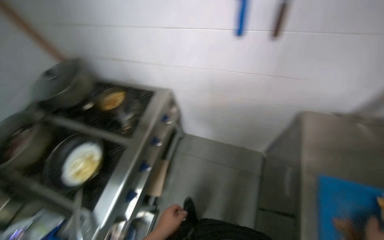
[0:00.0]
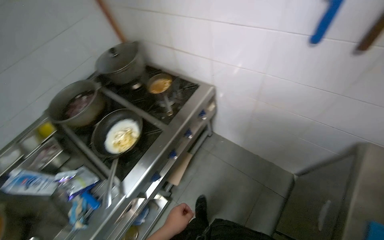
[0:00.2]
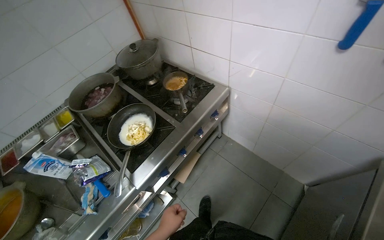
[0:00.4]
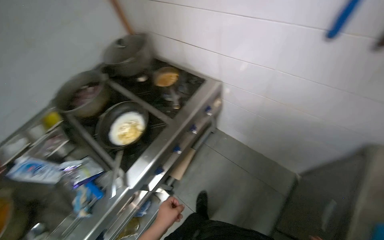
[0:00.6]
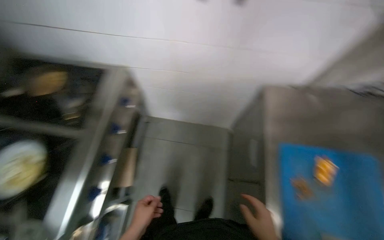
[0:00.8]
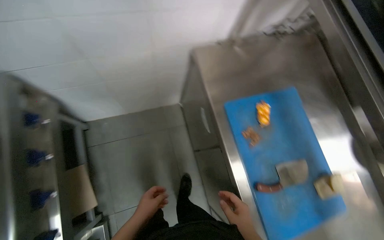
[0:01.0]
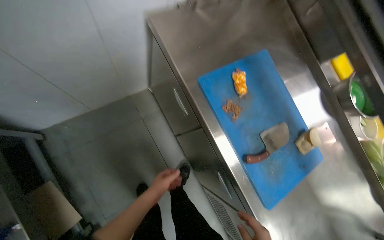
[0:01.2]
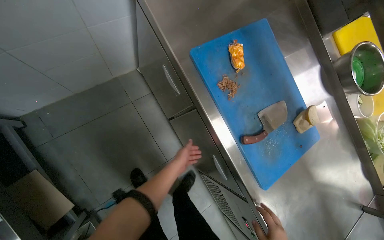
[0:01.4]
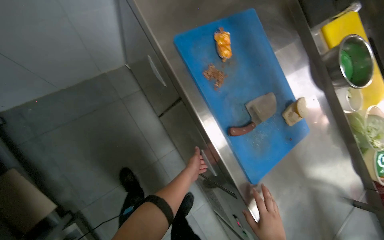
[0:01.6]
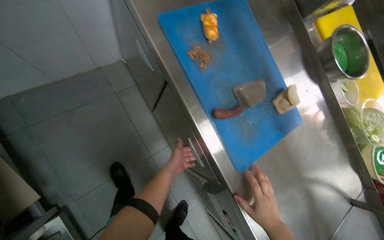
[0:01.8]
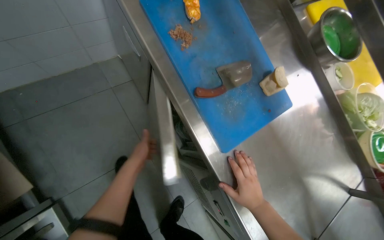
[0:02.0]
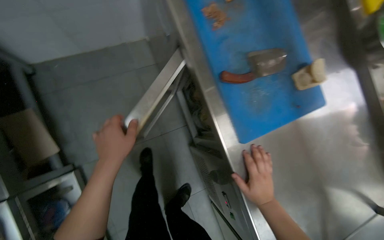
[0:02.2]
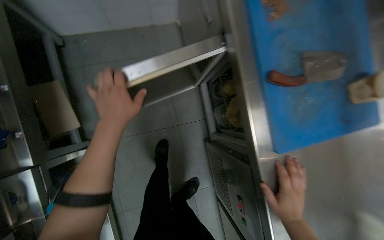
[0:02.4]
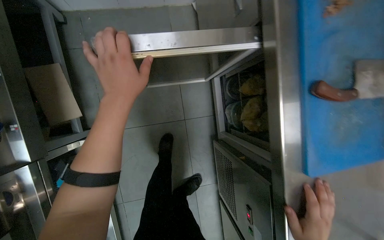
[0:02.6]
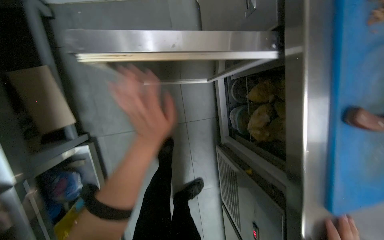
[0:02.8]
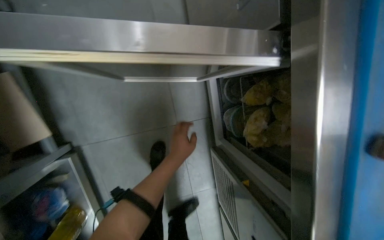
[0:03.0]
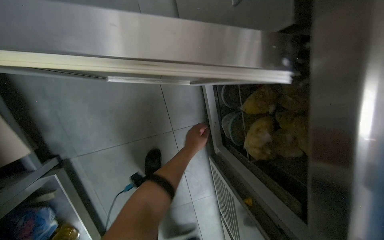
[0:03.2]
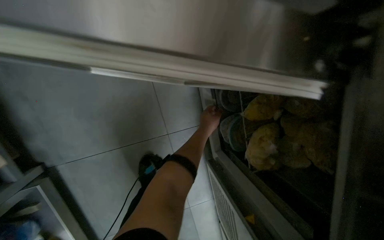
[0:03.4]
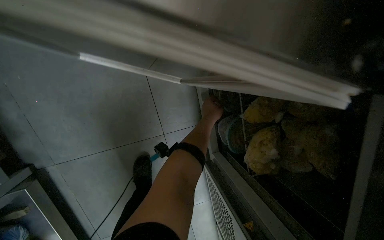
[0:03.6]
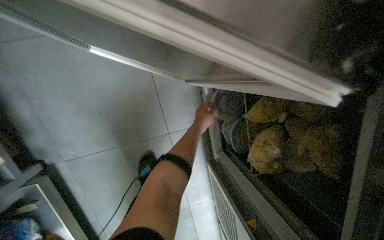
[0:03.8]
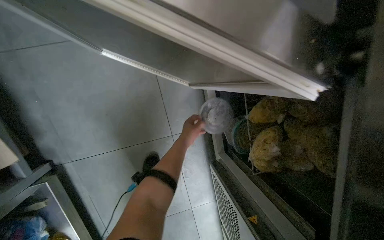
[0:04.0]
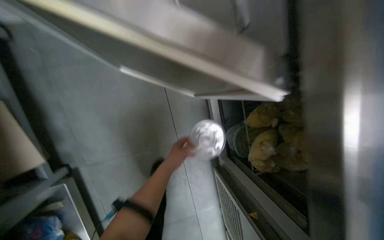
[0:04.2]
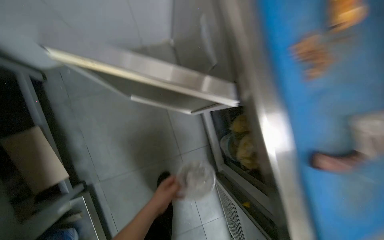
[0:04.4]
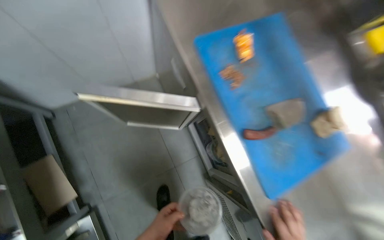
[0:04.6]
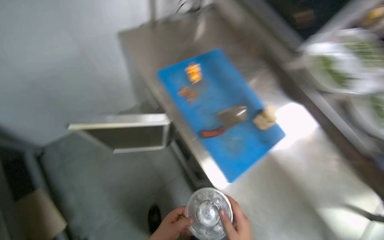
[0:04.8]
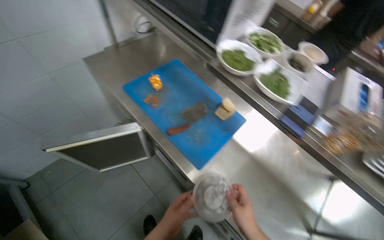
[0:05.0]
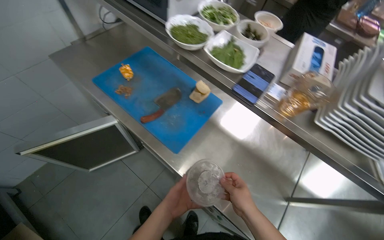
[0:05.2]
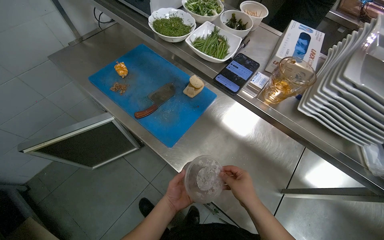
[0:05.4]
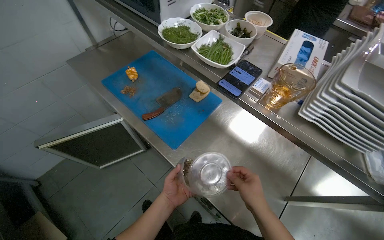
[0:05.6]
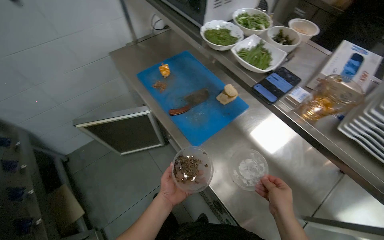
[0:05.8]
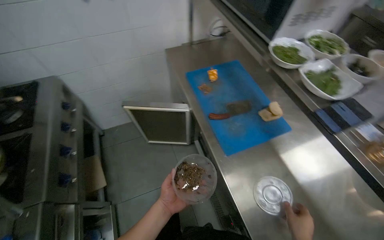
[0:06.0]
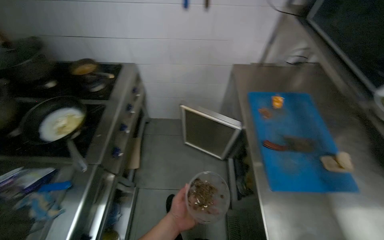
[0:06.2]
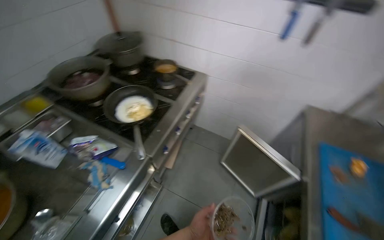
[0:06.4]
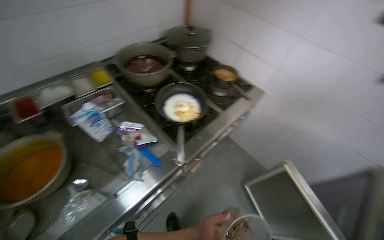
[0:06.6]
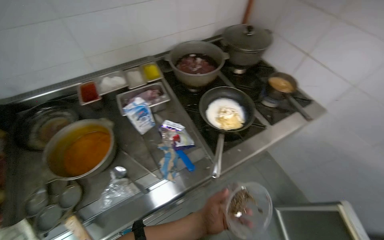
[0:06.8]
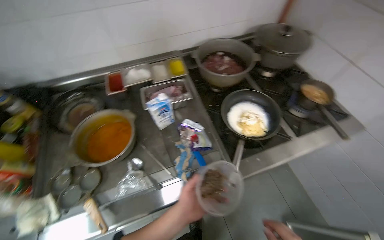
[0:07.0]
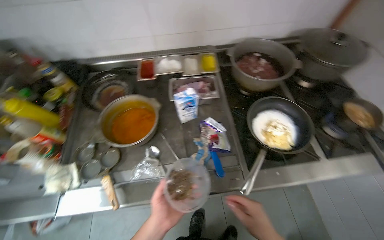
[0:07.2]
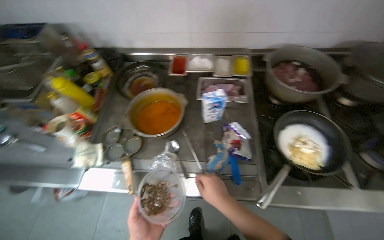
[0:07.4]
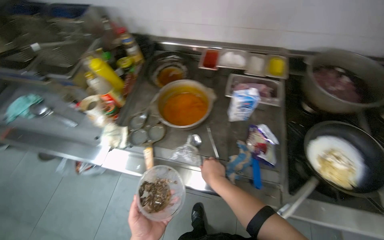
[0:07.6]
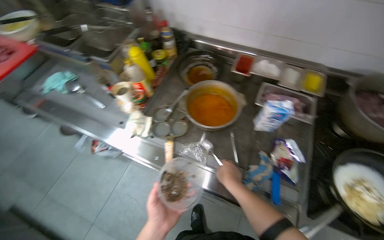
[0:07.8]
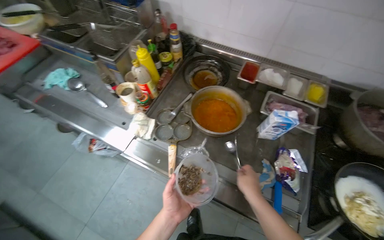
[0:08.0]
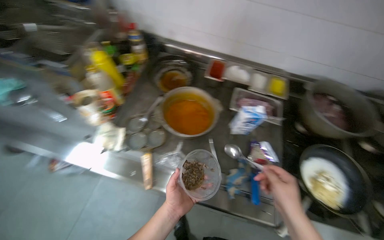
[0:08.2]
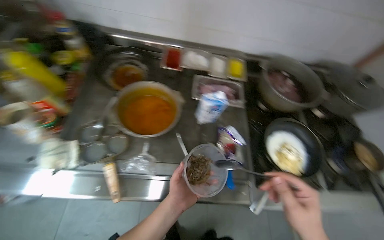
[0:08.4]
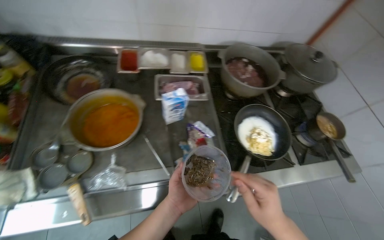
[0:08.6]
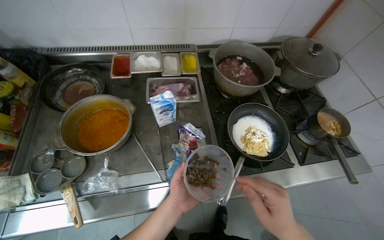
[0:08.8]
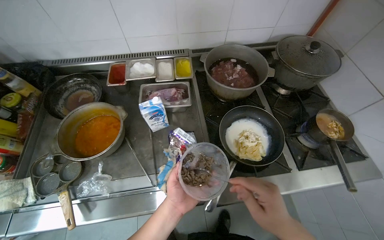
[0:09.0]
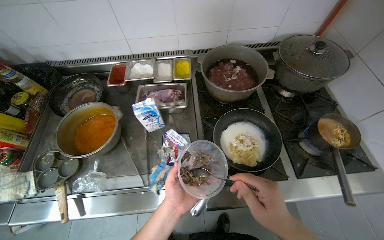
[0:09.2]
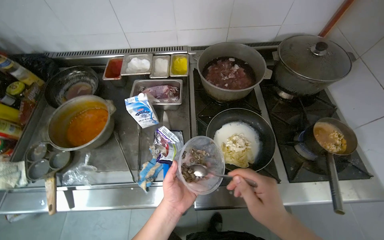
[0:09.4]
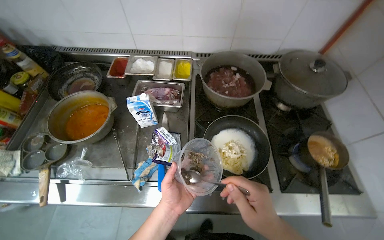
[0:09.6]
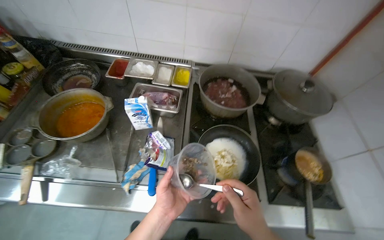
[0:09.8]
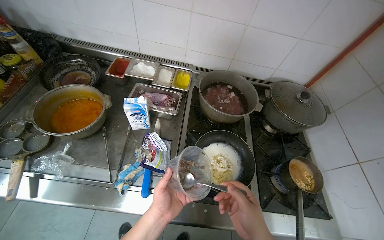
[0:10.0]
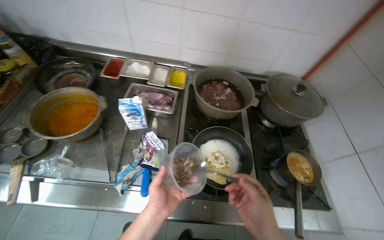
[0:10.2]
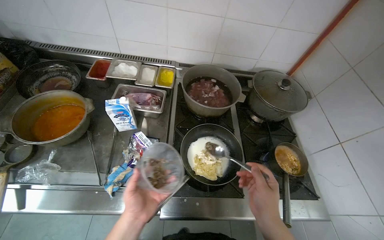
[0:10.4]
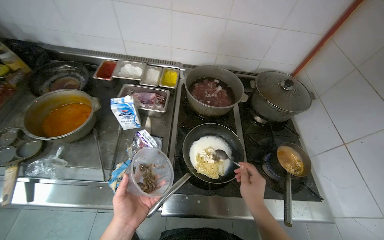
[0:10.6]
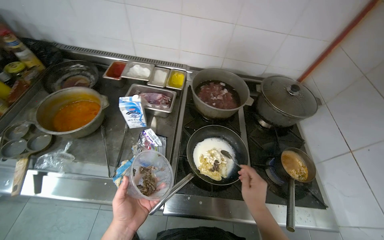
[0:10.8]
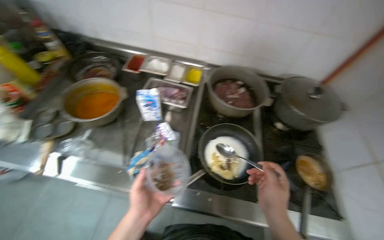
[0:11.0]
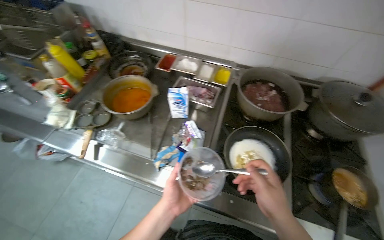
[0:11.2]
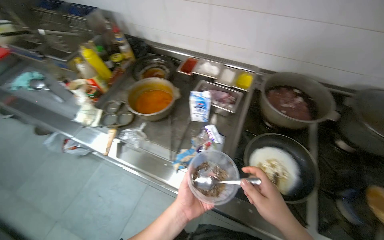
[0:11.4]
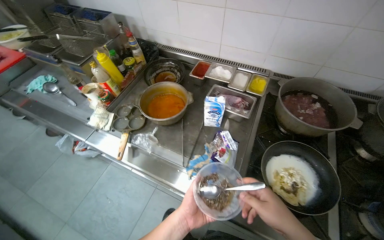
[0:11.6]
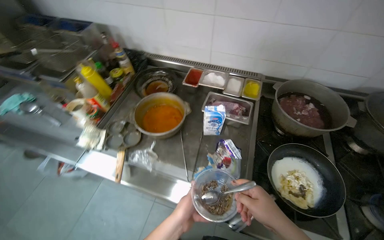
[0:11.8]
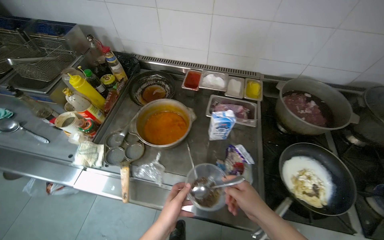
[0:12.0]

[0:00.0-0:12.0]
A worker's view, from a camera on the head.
Job: cooking food.
The whole recording: Cooking ingredients in pan. The worker retrieves ingredients, adds them to a frying pan on the stove, and stirs them while cooking.
0:00.0 to 0:01.6: The wearer looks some 55 degrees further to the right. The view tilts approximately 30 degrees downward.
0:01.6 to 0:03.0: The left hand goes some 15 cm to the left, and goes up the picture and returns, some 5 cm each way.
0:03.0 to 0:04.4: The left hand goes some 10 cm to the left.
0:04.4 to 0:06.0: The camera travels about 70 cm. The view tips upward by some 25 degrees.
0:06.0 to 0:07.6: The head travels about 60 cm. The head turns to the left by about 125 degrees.
0:07.6 to 0:09.0: The wearer looks about 20 degrees further to the right. The right hand travels to the right by about 35 cm.
0:10.4 to 0:12.0: The right hand moves roughly 15 cm farther from the camera and comes back.

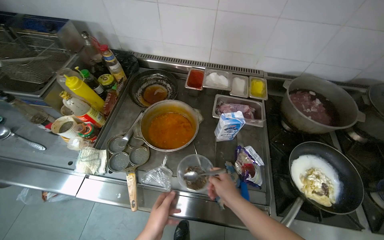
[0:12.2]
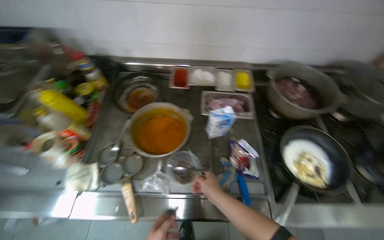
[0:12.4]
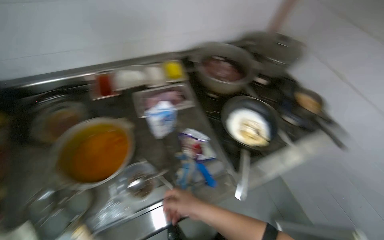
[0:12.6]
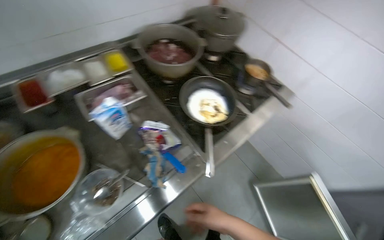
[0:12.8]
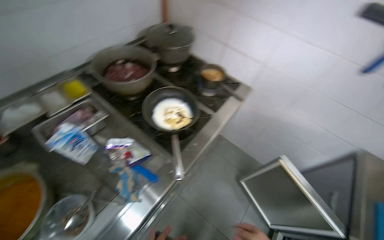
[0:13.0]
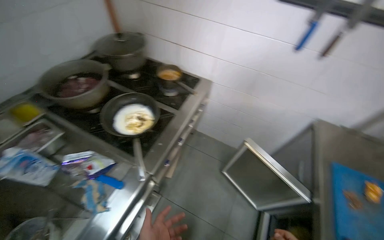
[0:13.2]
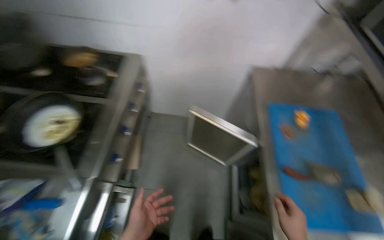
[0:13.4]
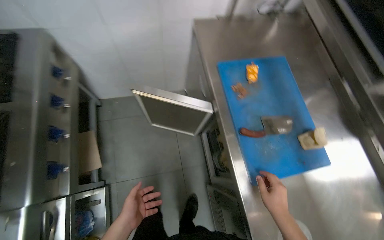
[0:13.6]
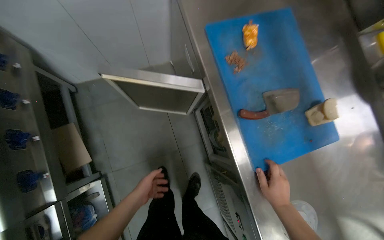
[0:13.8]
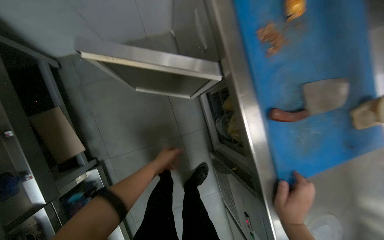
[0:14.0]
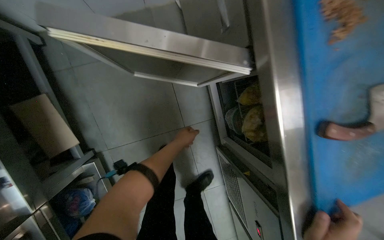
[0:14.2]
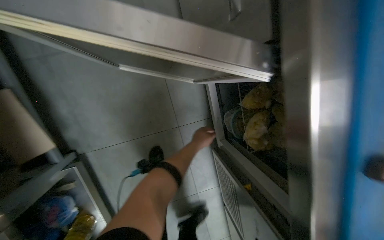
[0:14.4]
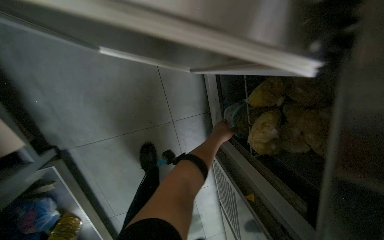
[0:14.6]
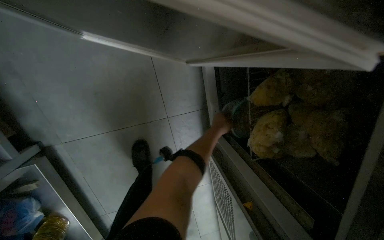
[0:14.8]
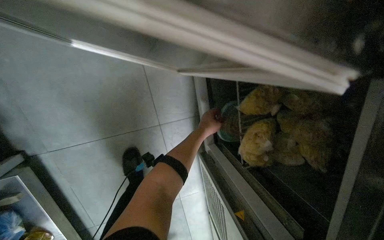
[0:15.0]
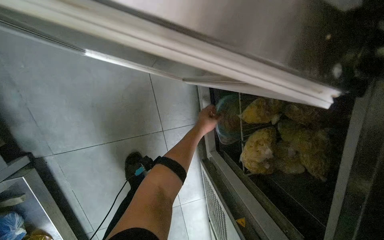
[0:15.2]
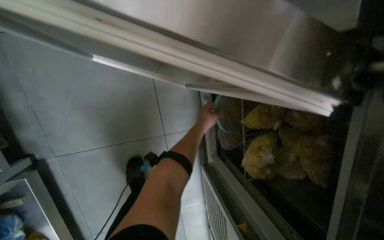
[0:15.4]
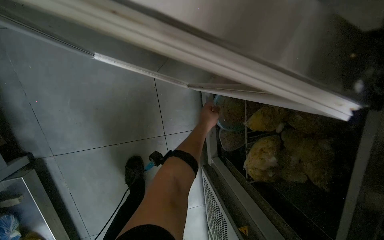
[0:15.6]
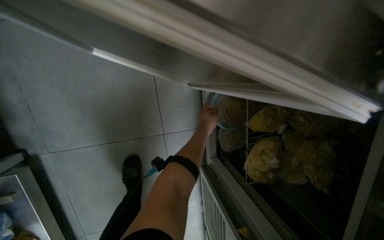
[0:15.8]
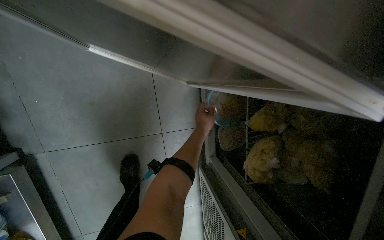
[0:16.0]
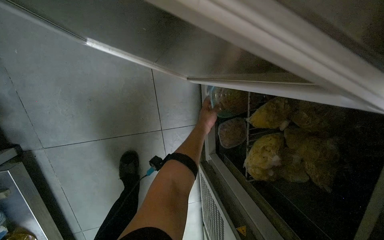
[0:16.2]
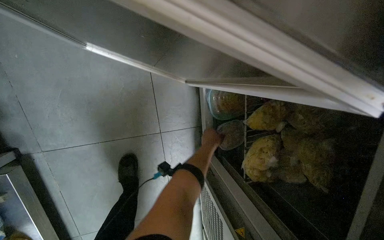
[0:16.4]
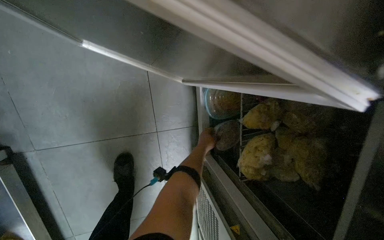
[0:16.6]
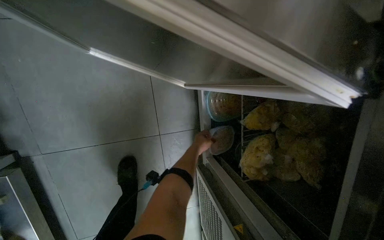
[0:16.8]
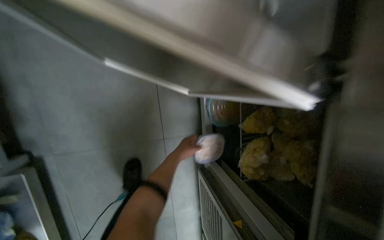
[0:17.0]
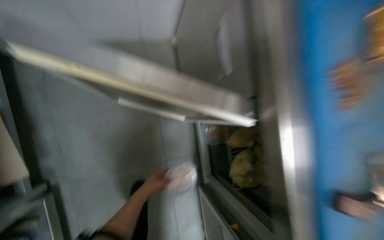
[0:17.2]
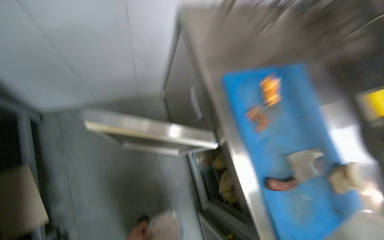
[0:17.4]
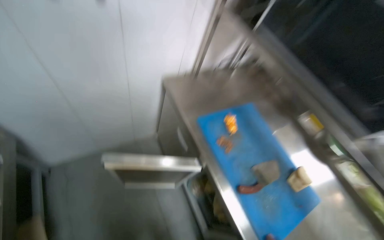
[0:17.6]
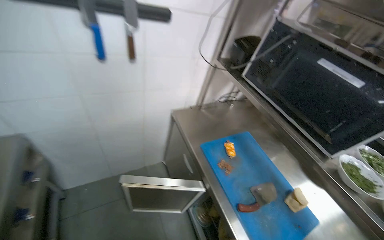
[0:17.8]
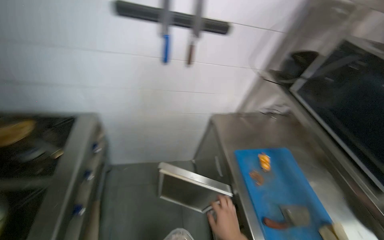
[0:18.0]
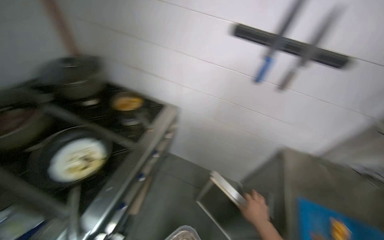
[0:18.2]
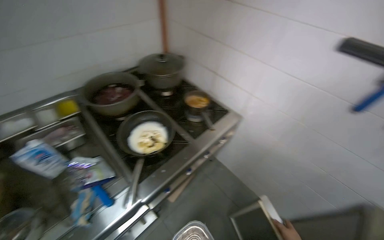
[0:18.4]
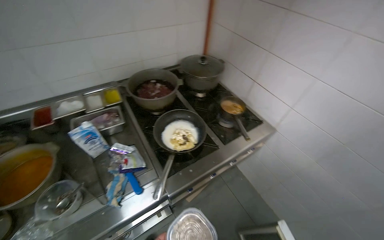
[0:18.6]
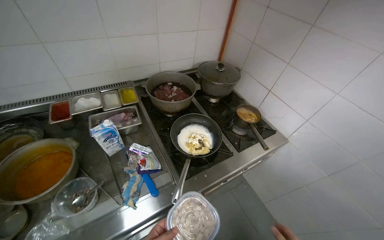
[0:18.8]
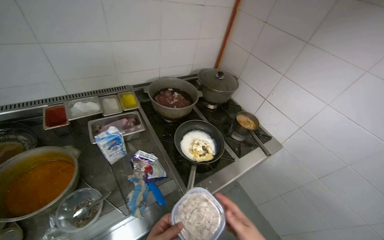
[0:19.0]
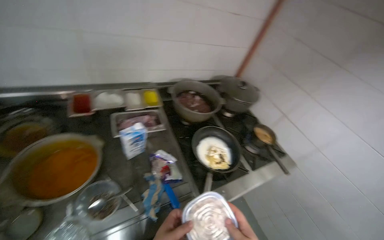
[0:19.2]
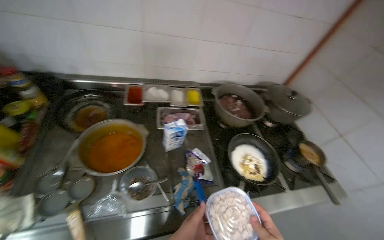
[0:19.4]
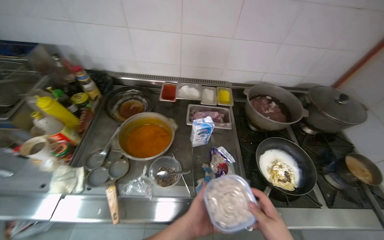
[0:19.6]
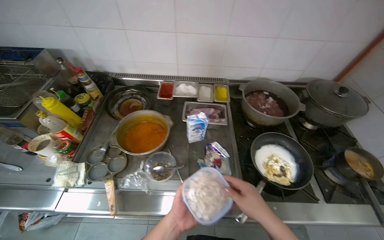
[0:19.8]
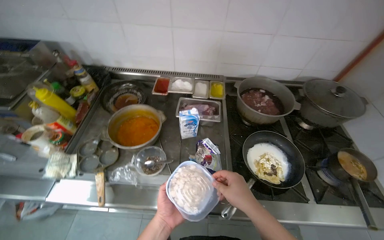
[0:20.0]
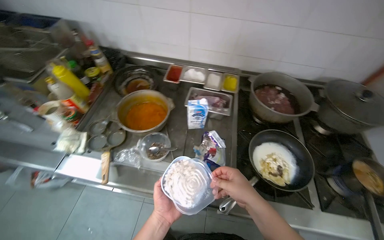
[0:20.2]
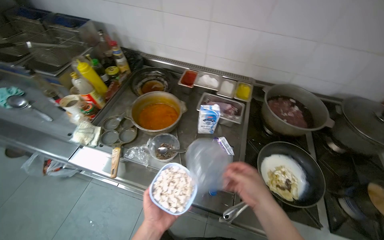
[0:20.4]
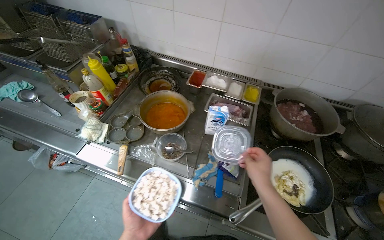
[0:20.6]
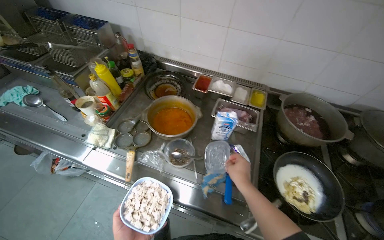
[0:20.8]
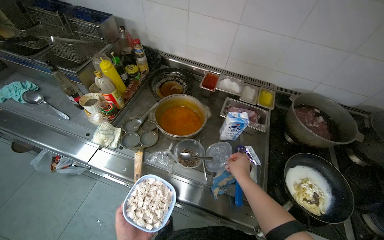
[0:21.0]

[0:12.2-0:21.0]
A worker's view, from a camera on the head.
Job: cooking food.
The whole recording: Cooking ingredients in pan. The worker retrieves ingredients, adds them to a frying pan on the stove, and stirs them while cooking.
0:12.2 to 0:13.6: The head travels about 70 cm. The wearer's head swings some 110 degrees to the right. The view tips downward by roughly 25 degrees.
0:13.6 to 0:15.2: The head travels approximately 70 cm. The view tilts approximately 30 degrees downward.
0:16.6 to 0:18.0: The camera is carried about 80 cm. The camera pitches upward, by some 50 degrees.
0:18.0 to 0:19.6: The head travels about 60 cm. The head turns to the left by approximately 100 degrees.
